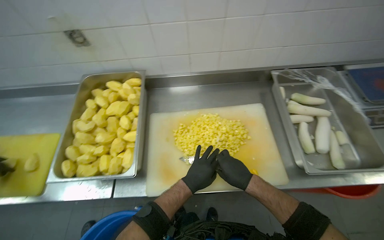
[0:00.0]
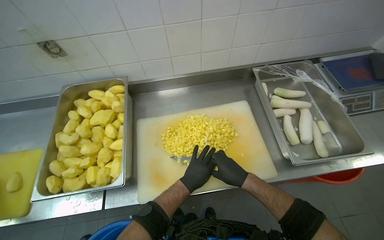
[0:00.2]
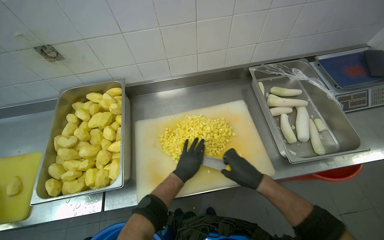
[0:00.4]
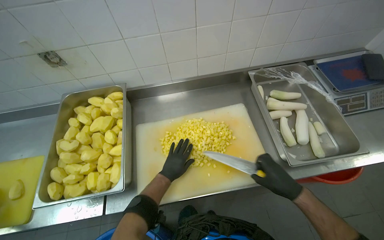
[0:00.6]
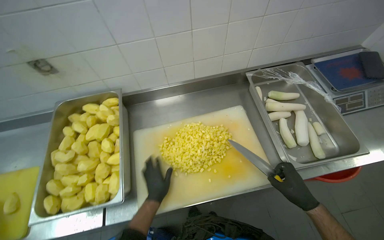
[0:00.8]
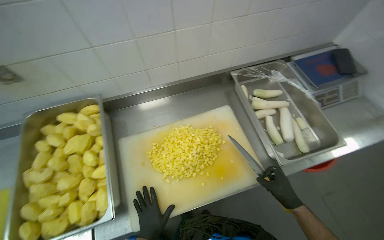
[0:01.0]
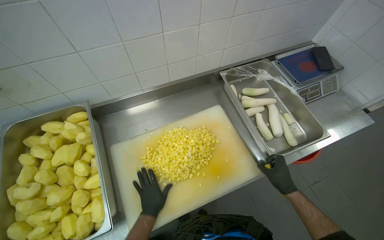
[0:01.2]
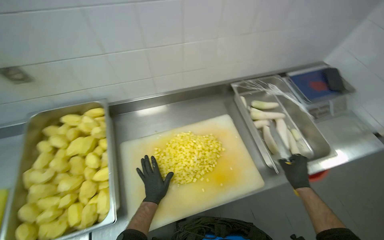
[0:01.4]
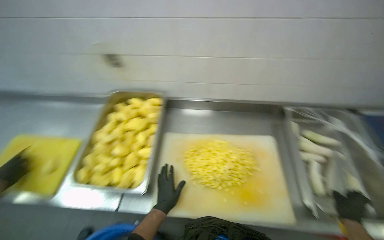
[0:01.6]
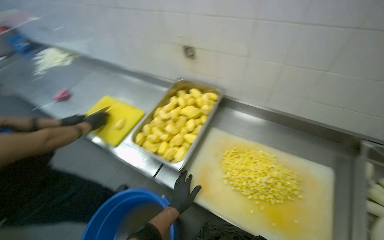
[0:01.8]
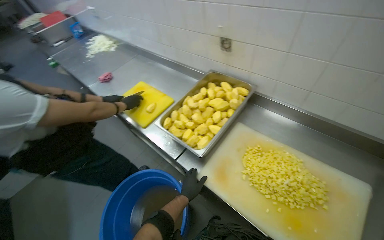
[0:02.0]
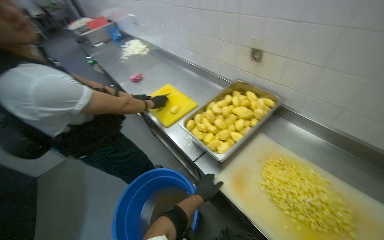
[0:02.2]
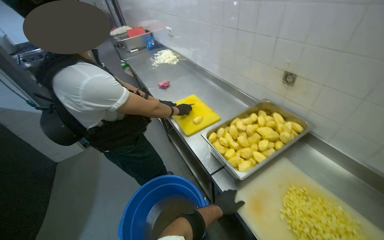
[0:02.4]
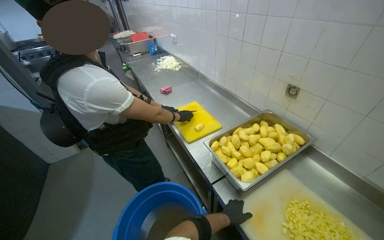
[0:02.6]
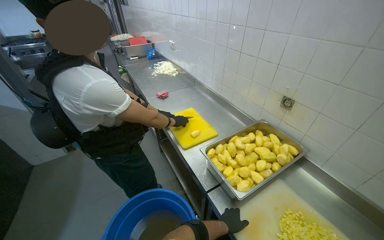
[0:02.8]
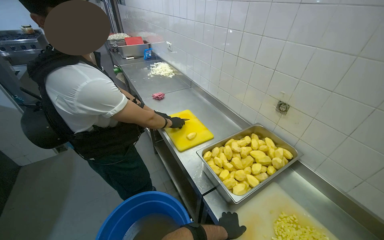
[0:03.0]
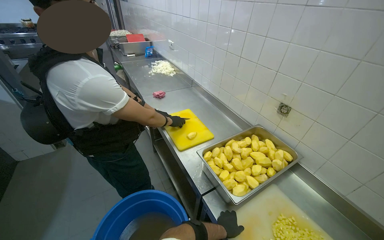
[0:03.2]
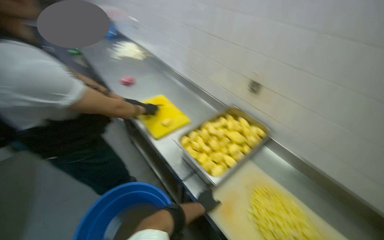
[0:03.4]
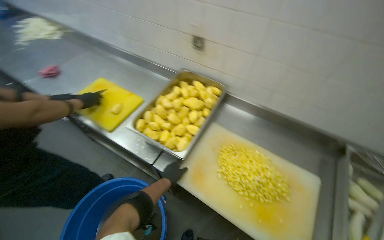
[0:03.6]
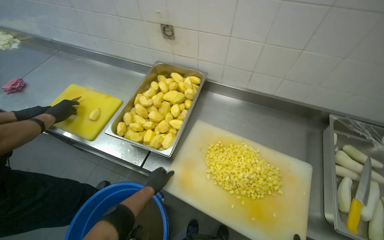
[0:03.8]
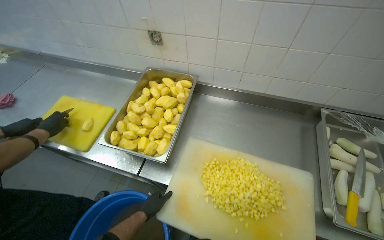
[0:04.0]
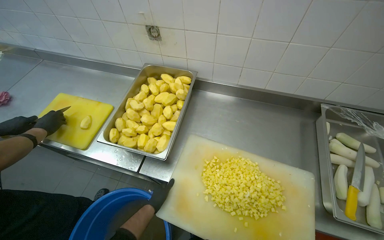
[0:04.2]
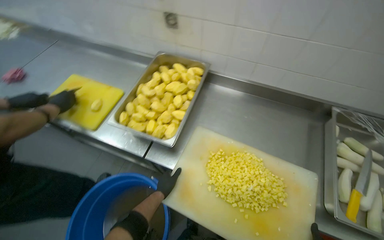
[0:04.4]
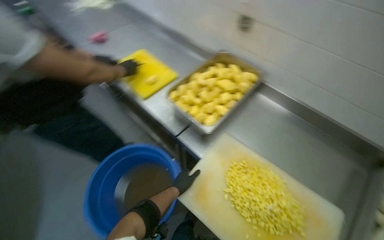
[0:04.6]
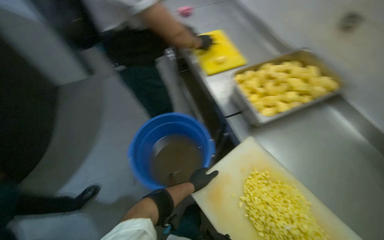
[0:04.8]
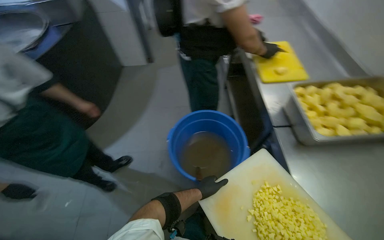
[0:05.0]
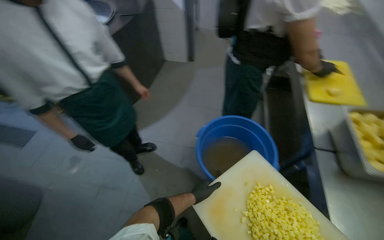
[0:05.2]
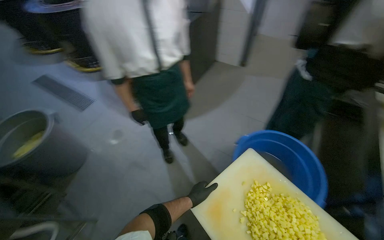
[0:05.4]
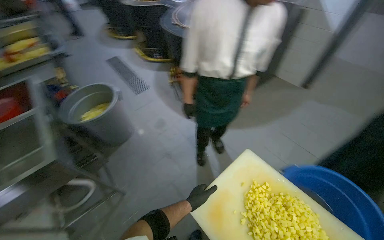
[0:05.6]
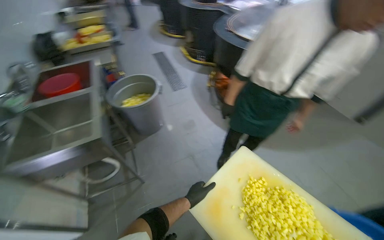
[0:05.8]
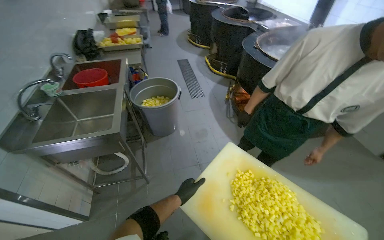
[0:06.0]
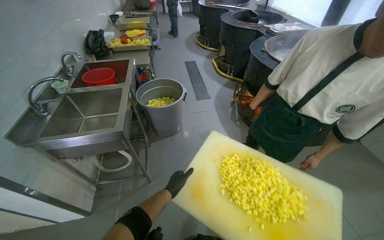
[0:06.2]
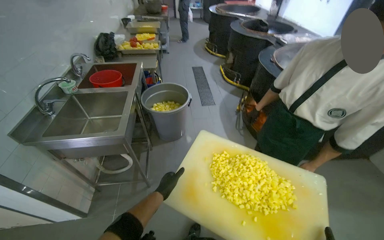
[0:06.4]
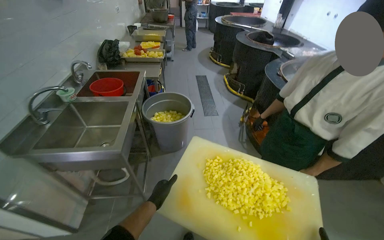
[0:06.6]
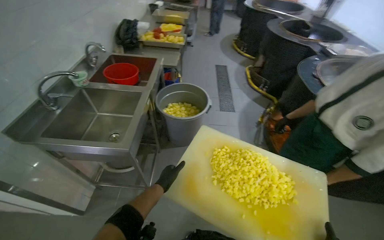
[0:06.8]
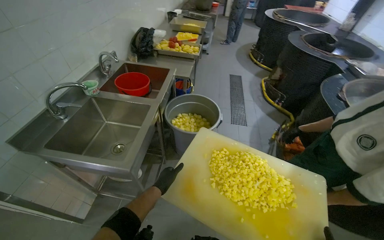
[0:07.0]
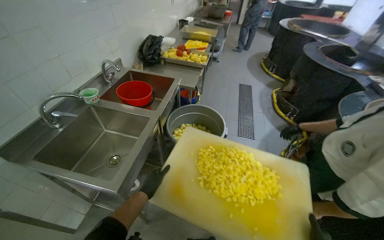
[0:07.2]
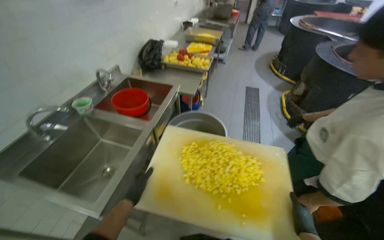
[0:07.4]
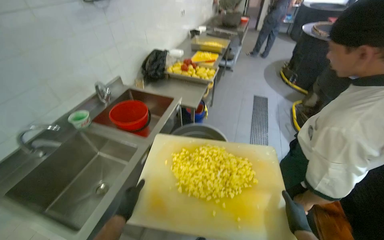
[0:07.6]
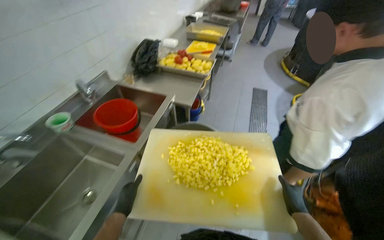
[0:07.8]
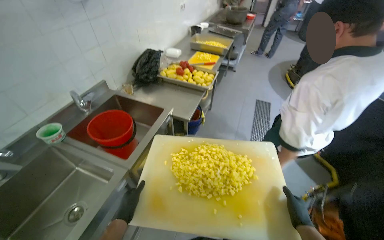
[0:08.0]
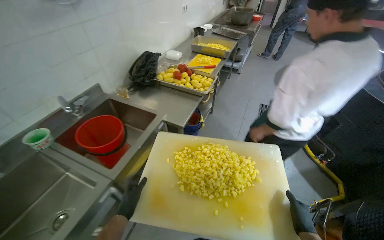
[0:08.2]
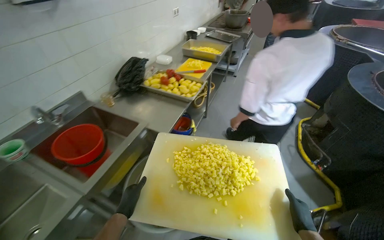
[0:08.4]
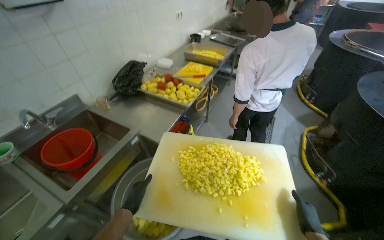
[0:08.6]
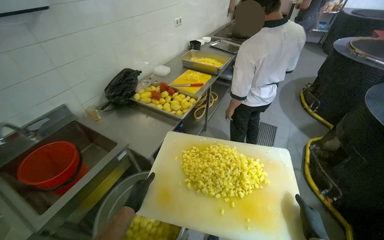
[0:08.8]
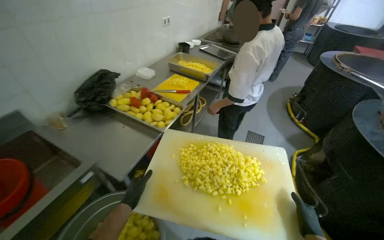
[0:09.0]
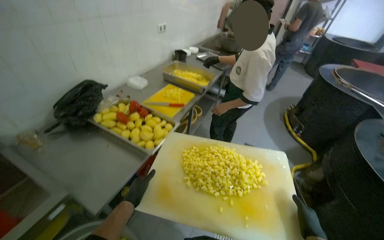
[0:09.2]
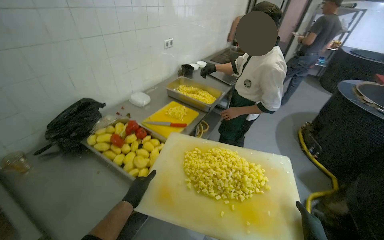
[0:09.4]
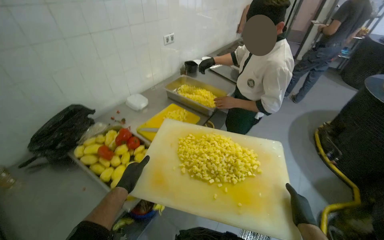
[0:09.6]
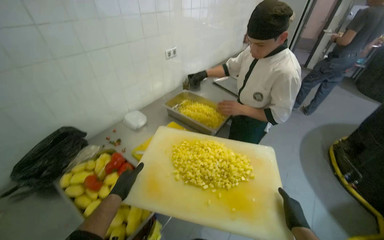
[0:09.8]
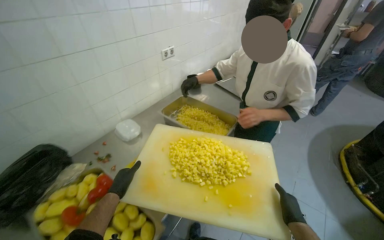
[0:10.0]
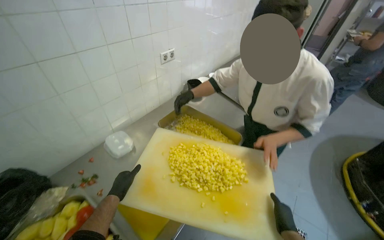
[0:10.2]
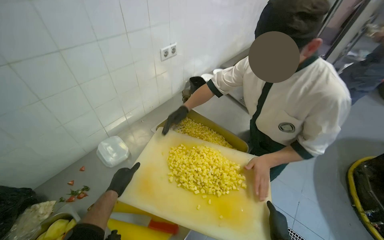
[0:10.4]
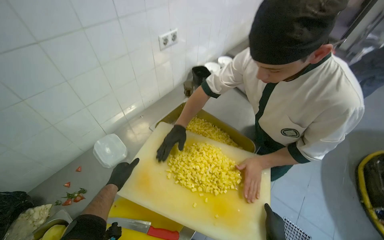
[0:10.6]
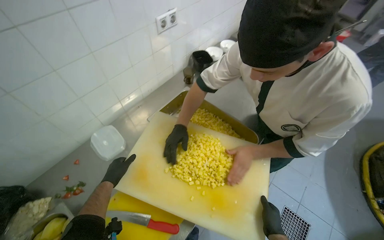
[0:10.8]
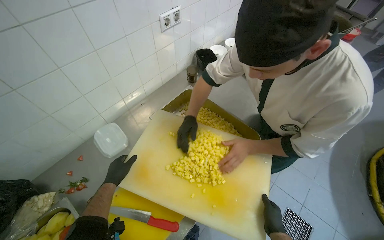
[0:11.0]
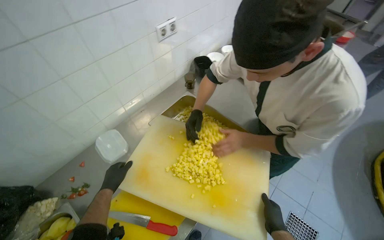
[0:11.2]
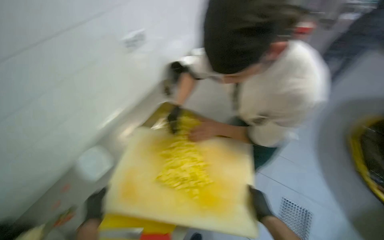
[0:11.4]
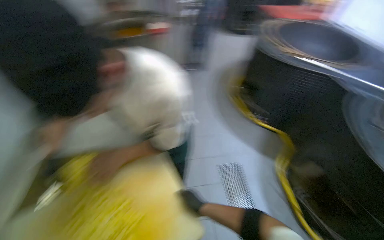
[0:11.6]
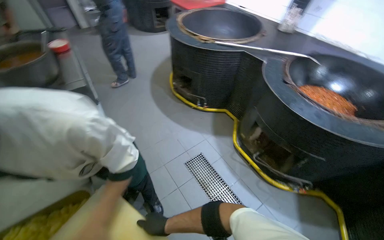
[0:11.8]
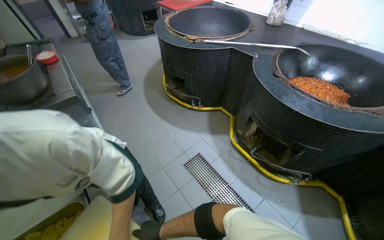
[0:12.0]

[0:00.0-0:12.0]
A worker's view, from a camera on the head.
Job: preparing food.
The whole recording: Dicing peeled potatoes. The worker dices peeled potatoes on a cutting board, transferring them.
0:00.0 to 0:01.6: The left hand goes approximately 10 cm to the left. The right hand shifts about 30 cm to the right.
0:01.6 to 0:03.0: The wearer's head swings approximately 55 degrees to the left.
0:03.0 to 0:04.4: The wearer looks approximately 35 degrees further to the right. The view tips downward by approximately 25 degrees.
0:04.4 to 0:06.0: The camera is carried about 60 cm. The head turns to the left by approximately 130 degrees.
0:06.0 to 0:07.6: The wearer moves some 80 cm. The wearer's head swings some 35 degrees to the left.
0:10.4 to 0:12.0: The head rotates about 75 degrees to the right.

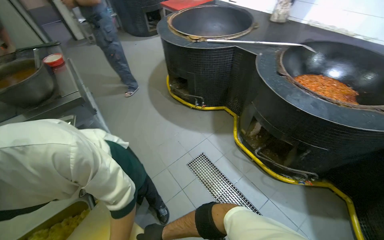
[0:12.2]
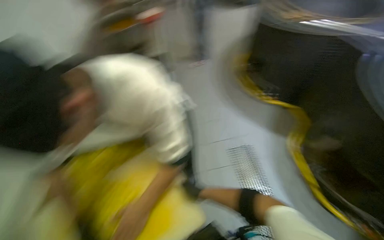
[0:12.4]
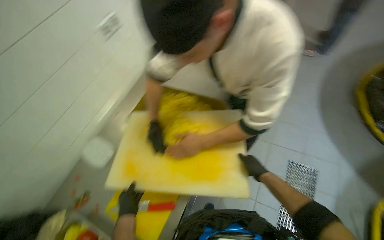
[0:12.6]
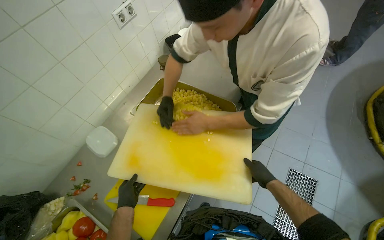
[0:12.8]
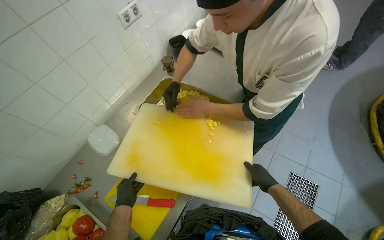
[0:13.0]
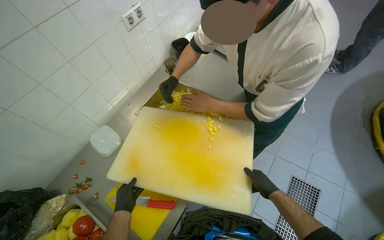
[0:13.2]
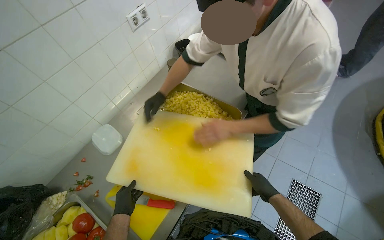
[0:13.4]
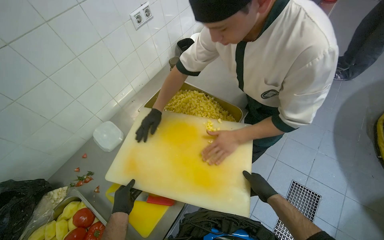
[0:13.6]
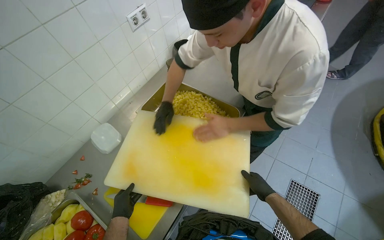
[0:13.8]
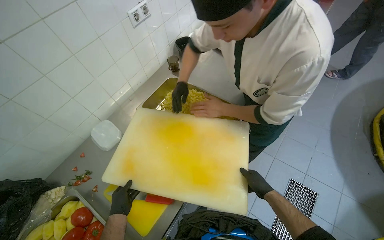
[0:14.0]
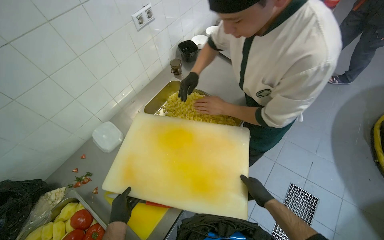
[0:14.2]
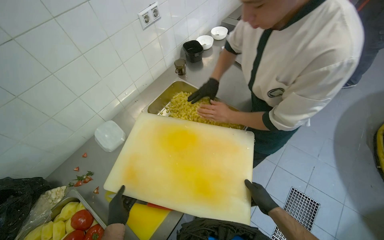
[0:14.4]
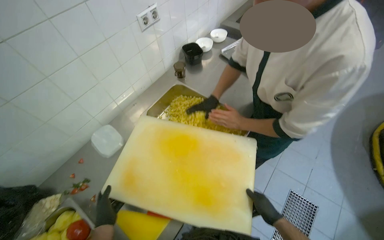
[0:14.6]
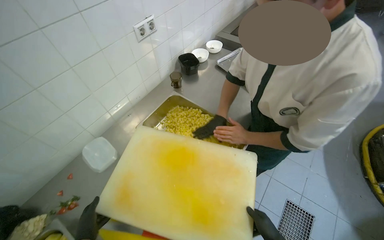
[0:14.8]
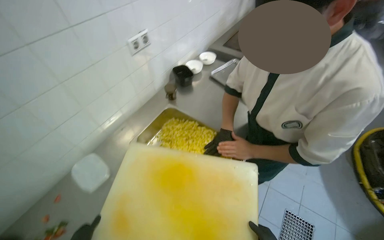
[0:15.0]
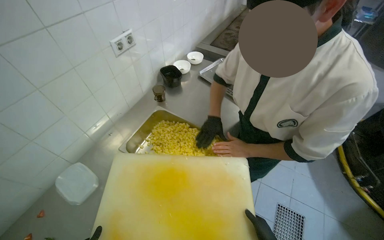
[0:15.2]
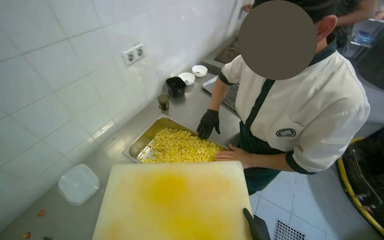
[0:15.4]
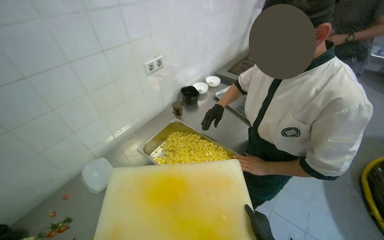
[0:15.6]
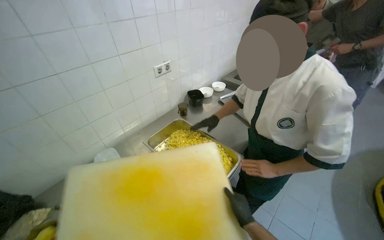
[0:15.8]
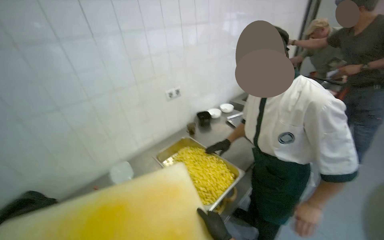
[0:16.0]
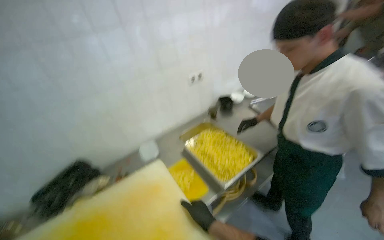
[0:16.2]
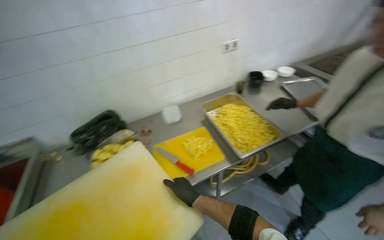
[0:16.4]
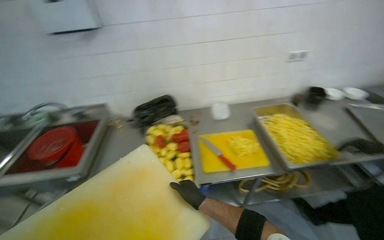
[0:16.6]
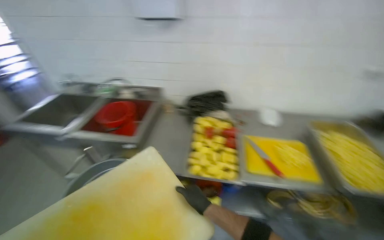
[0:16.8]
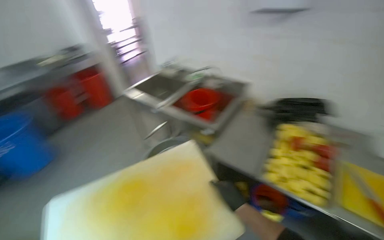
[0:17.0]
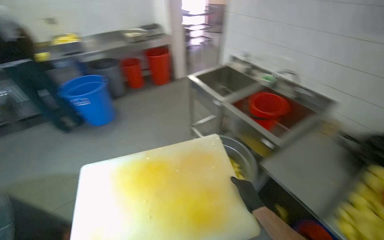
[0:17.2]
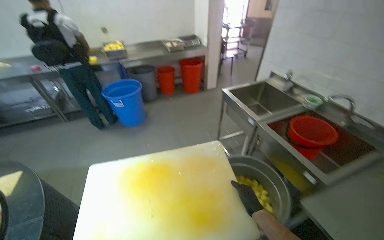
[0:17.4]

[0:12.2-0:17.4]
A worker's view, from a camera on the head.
Job: preparing food.
The whole recording: Dicing peeled potatoes. The worker dices peeled potatoes on a cutting board, transferring them.
0:12.2 to 0:14.0: The head rotates approximately 45 degrees to the left.
0:14.0 to 0:15.6: The wearer looks roughly 15 degrees further upward.
0:15.6 to 0:17.4: The wearer moves about 1 m. The wearer looks roughly 120 degrees further to the left.

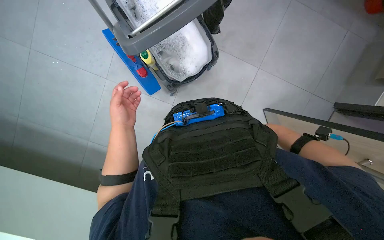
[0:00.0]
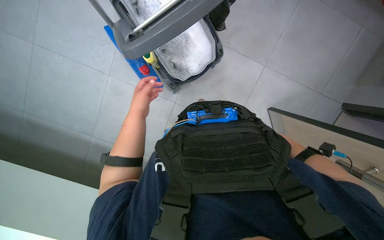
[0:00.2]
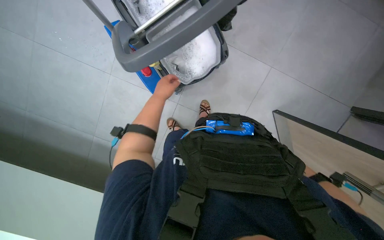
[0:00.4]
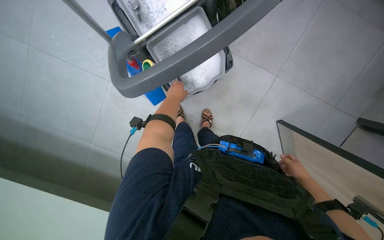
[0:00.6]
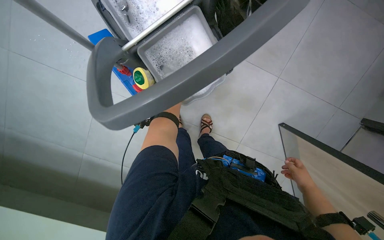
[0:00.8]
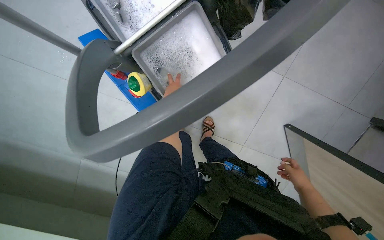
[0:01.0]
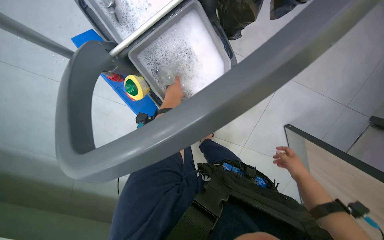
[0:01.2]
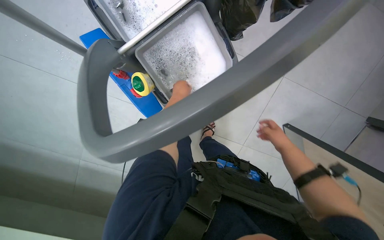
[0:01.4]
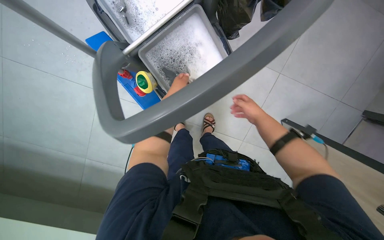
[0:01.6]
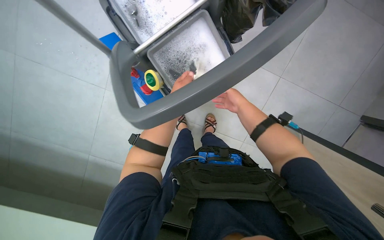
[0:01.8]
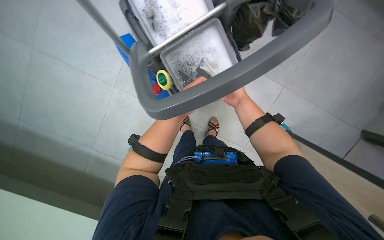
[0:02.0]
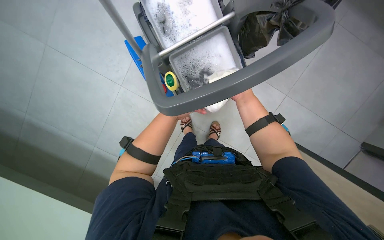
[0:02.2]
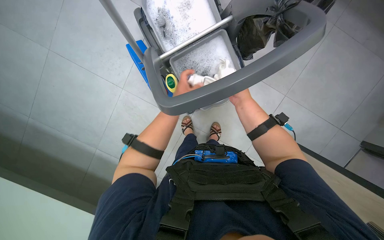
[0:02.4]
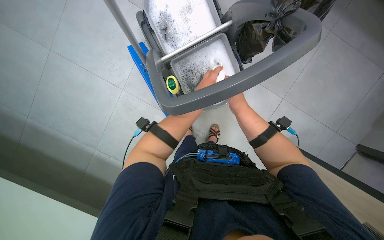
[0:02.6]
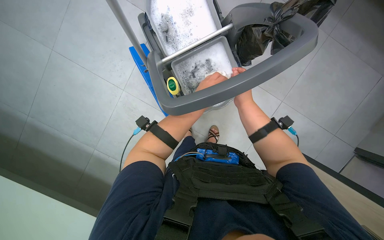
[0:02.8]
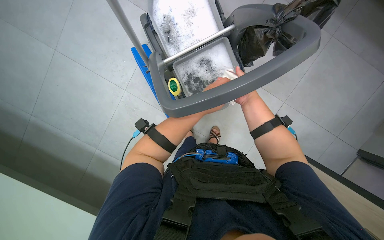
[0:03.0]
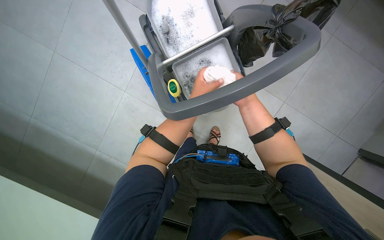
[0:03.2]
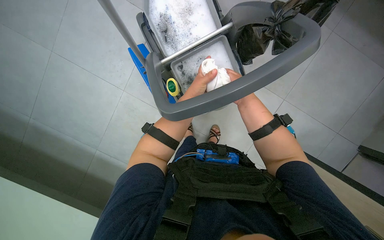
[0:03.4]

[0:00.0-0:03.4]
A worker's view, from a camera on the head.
Job: wiping surfaces.
The whole recording: Cleaning the cleaning cart. The worker takes a cloth, wrings it out, and wipes the handle of the cleaning cart.
0:00.0 to 0:01.6: The left hand is displaced up the picture and farther from the camera by roughly 35 cm.
0:01.6 to 0:03.4: The right hand goes nearer and farther, approximately 20 cm each way, reversing 2 times.
